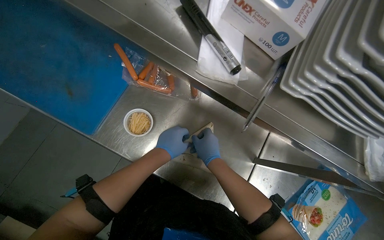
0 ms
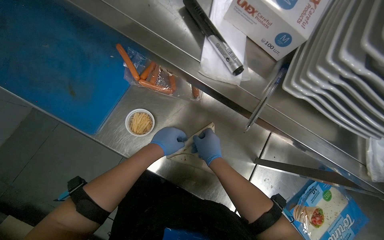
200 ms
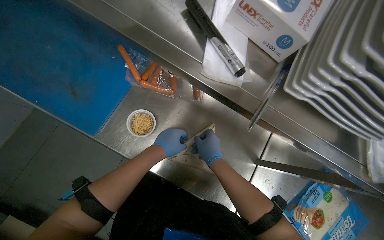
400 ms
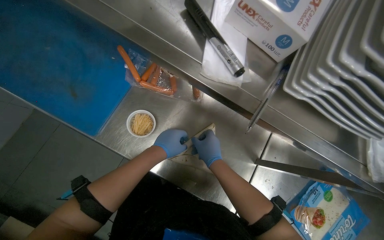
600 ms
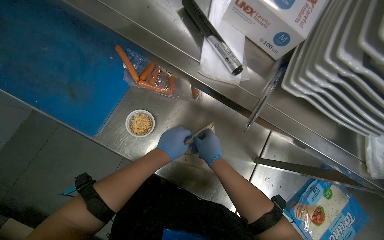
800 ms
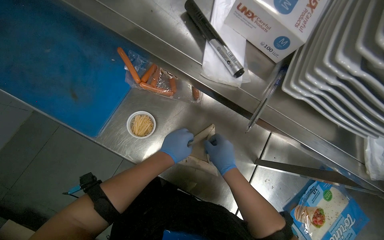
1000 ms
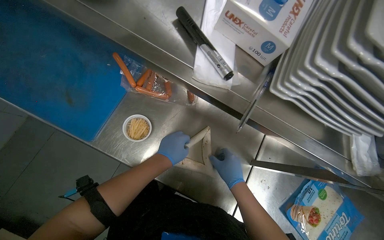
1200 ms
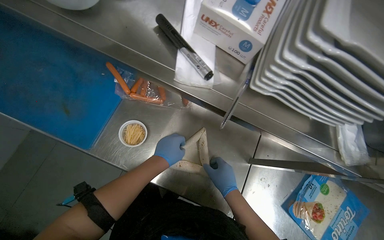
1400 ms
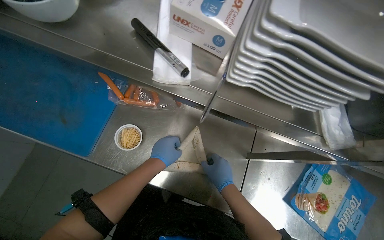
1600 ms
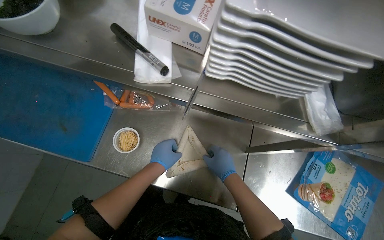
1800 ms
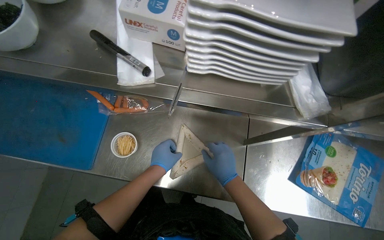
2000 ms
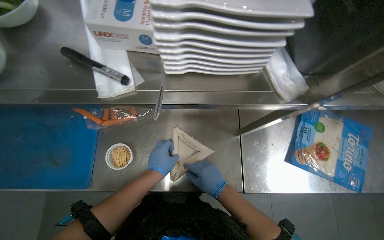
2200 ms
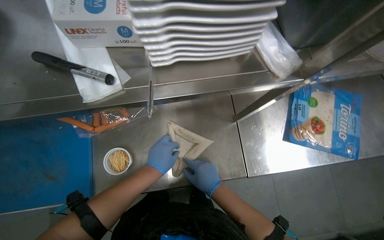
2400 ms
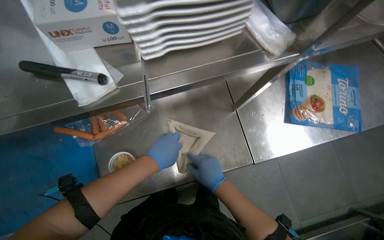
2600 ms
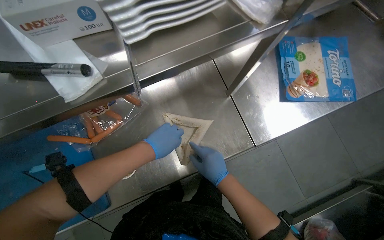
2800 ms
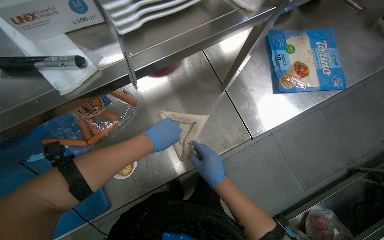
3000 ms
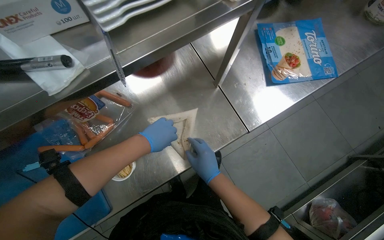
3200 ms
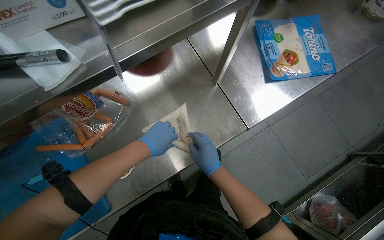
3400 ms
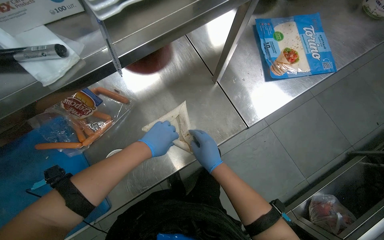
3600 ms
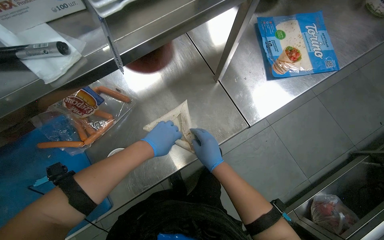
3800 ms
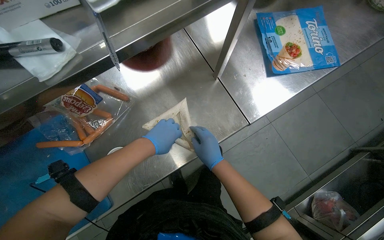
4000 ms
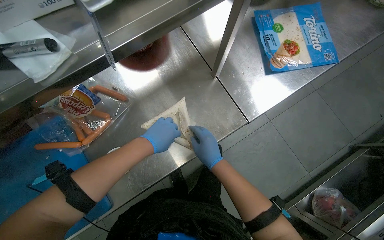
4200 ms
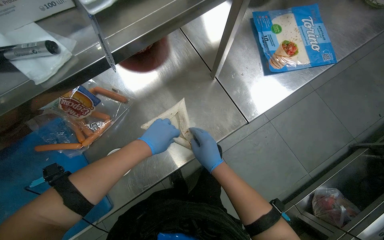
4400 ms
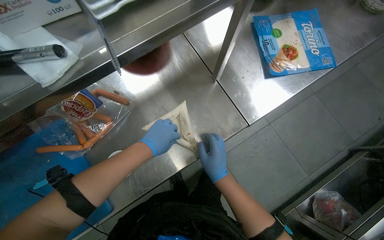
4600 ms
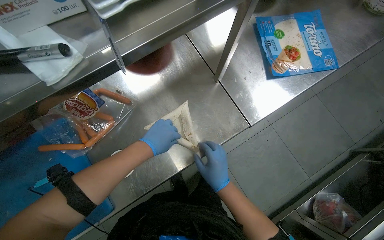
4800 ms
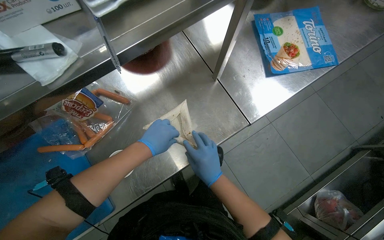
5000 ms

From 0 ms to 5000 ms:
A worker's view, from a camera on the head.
Job: preparing food.
The whole recording: Rolling sausages into tortillas. The worker places sausages onto tortillas and rolls them up.
From 0 ms to 1600 ms: The right hand moves down the picture, about 10 cm.
From 1600 ms to 3400 ms: The scene rotates counterclockwise by about 50 degrees.
From 3400 ms to 5000 ms: The hands work in one place, with small movements.

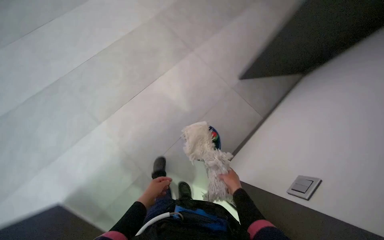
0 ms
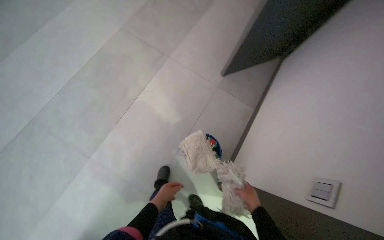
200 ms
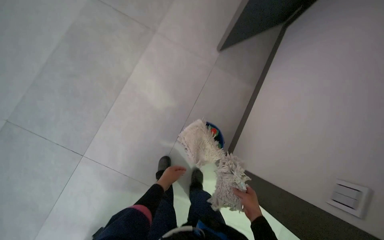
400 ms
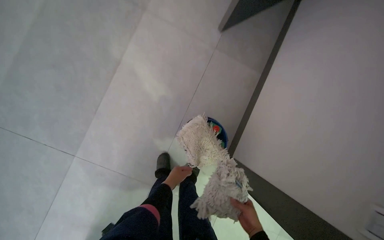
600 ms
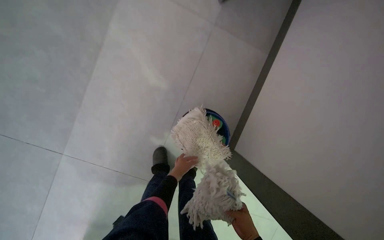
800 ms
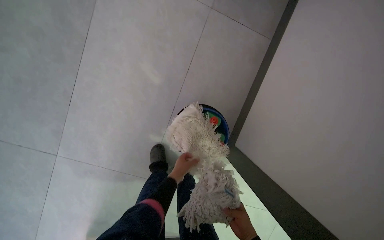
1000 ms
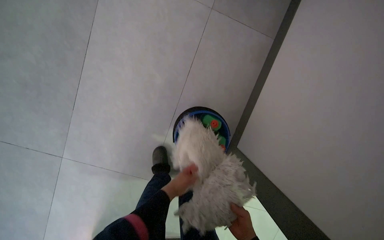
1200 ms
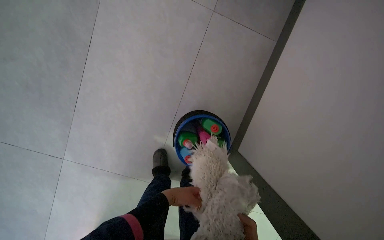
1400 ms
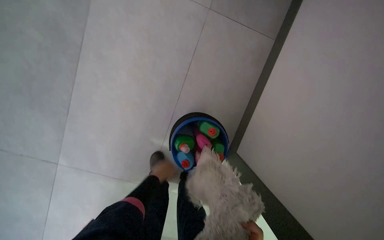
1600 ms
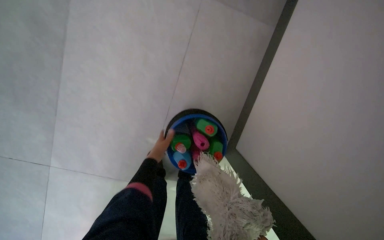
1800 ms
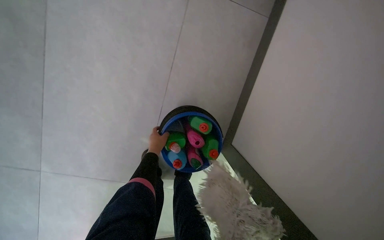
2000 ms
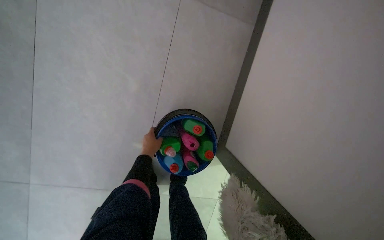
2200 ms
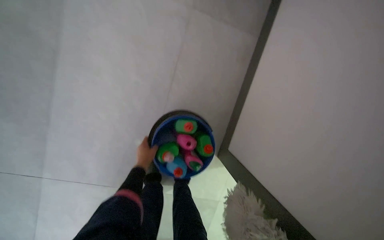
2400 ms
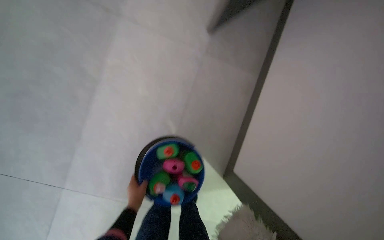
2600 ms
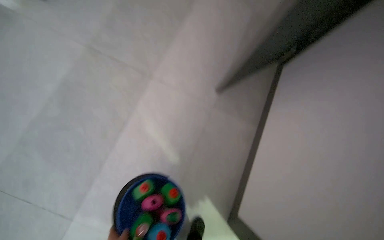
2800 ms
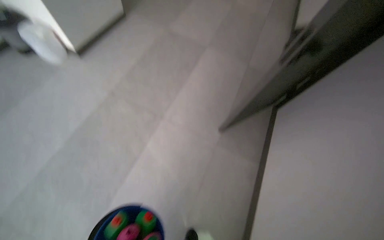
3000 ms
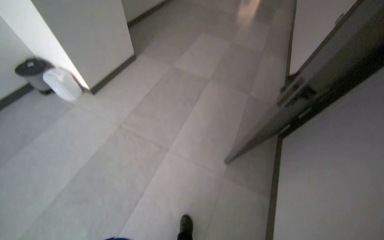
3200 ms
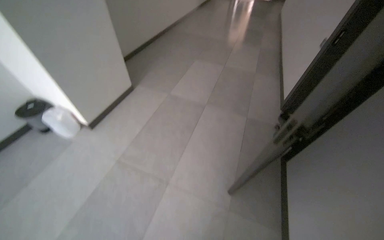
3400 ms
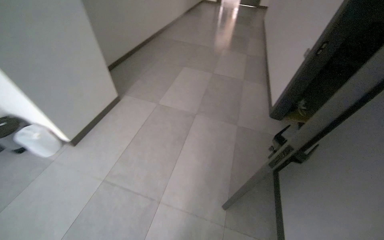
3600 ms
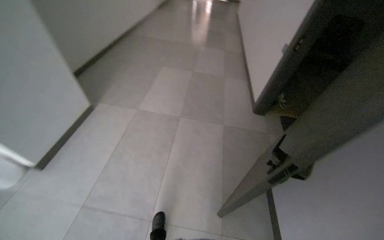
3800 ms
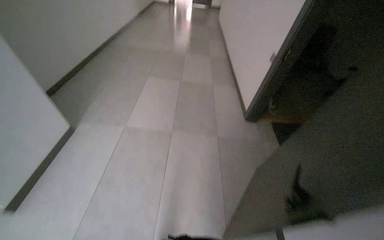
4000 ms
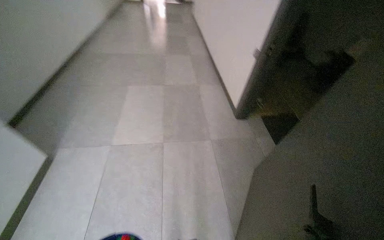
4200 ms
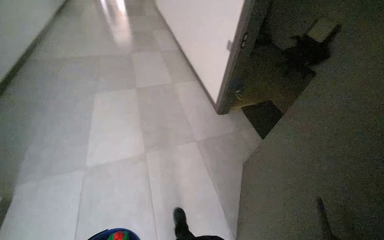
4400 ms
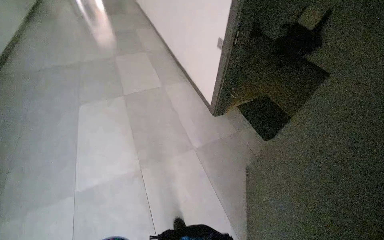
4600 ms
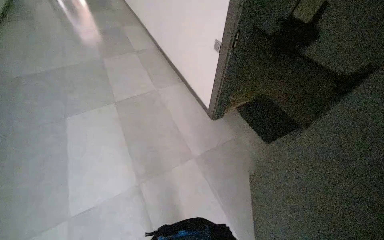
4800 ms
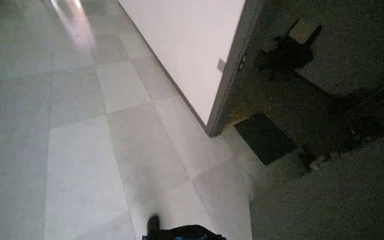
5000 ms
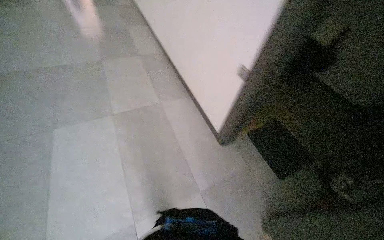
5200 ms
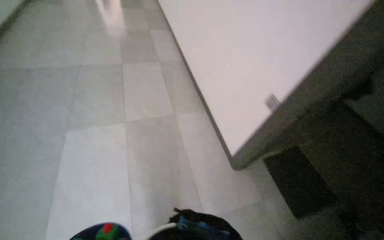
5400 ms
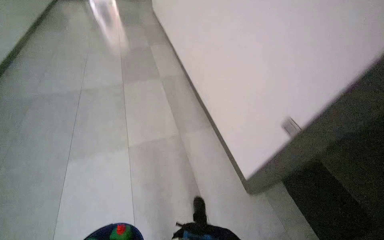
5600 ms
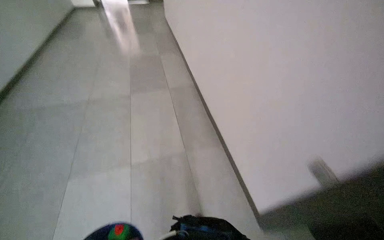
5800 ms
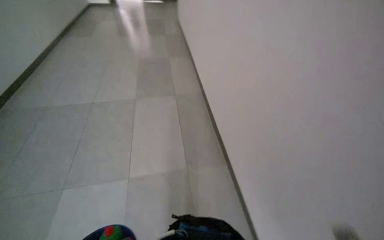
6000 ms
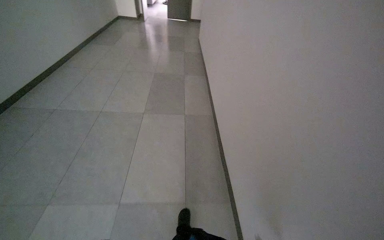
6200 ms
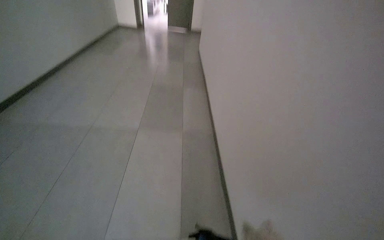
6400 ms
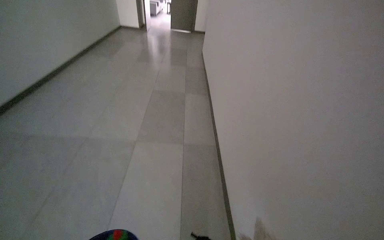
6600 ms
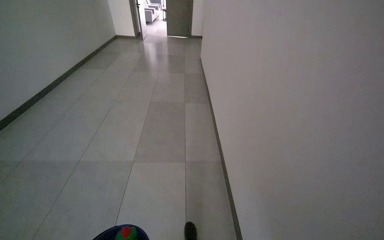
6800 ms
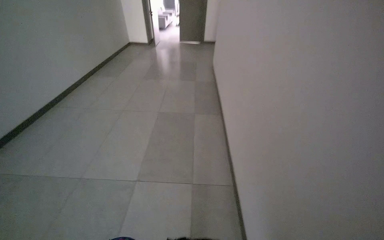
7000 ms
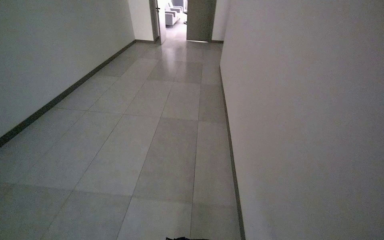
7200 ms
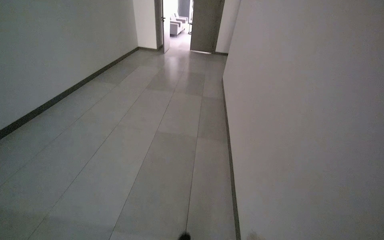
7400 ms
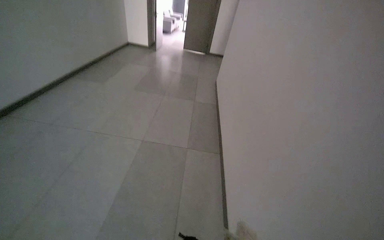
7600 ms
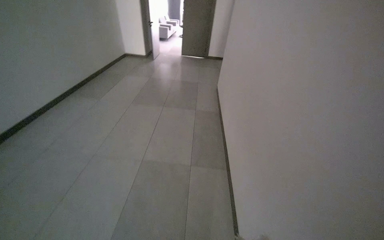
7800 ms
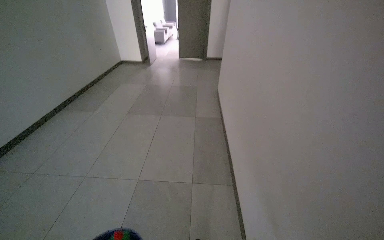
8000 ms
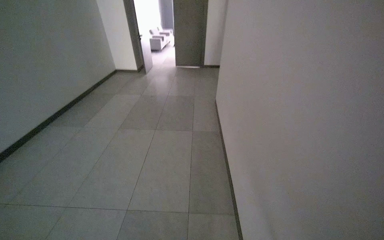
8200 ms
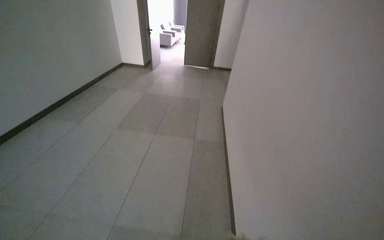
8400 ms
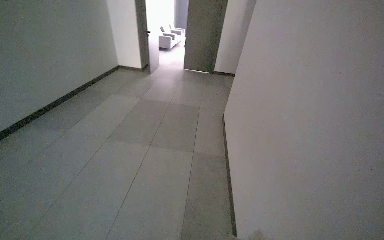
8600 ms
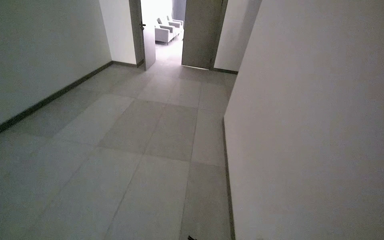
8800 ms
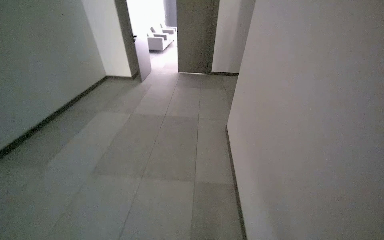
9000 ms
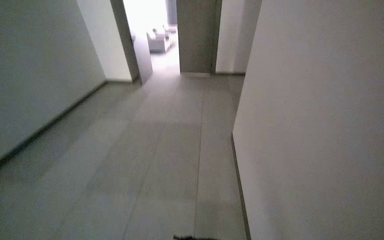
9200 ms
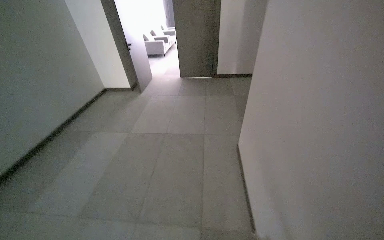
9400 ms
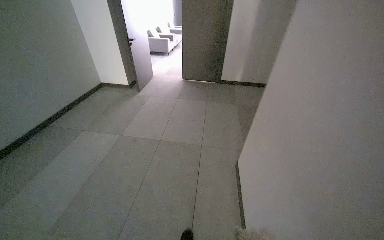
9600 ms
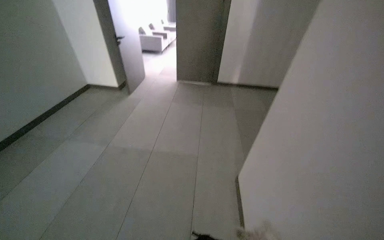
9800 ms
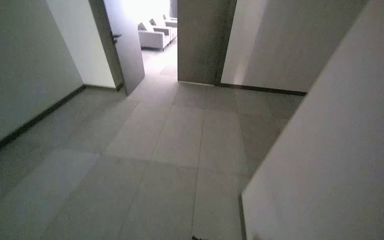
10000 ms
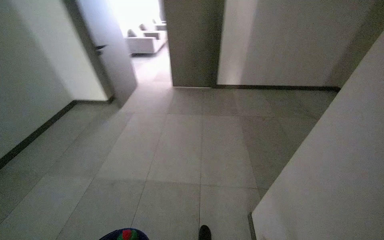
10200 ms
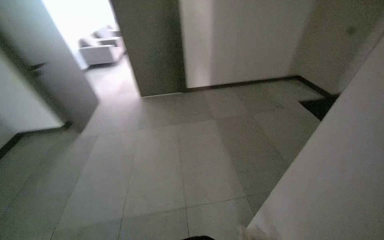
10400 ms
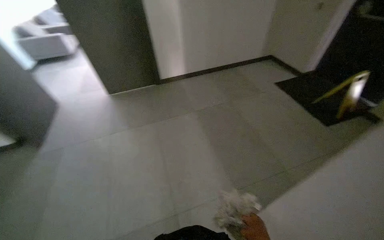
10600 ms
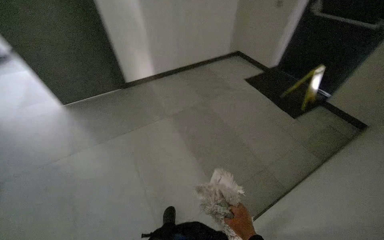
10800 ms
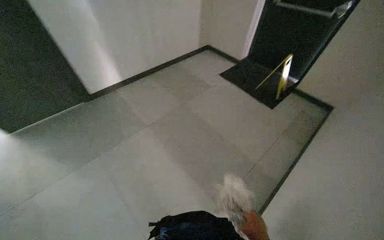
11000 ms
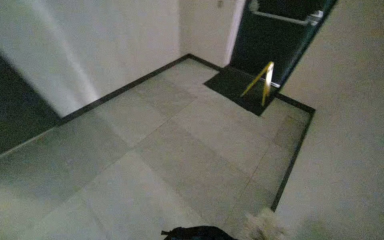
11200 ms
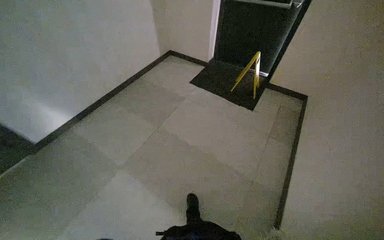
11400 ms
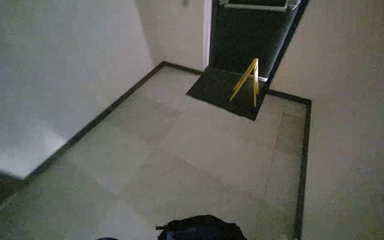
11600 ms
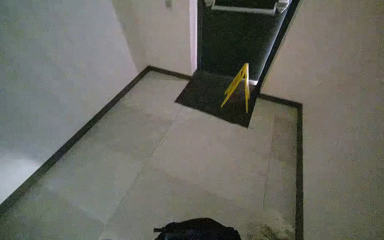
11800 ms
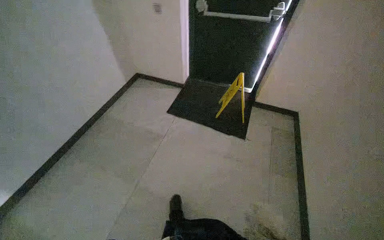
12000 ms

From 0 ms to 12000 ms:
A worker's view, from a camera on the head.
Job: organizing items.
The whole recording: Organizing cleaning supplies. The worker organizes cleaning supplies by placing mop heads and a bucket onto a cleaning cart.
From 0 ms to 1600 ms: The wearer moves some 60 cm. The camera pitches downward, by approximately 30 degrees.
From 1600 ms to 3000 ms: The wearer looks about 30 degrees further upward. The scene turns some 25 degrees counterclockwise in the picture.
From 3000 ms to 4400 ms: The wearer moves about 90 cm. The head rotates approximately 45 degrees to the right. The camera pitches upward, by some 15 degrees.
From 4400 ms to 6000 ms: The camera is carried some 1 m.
From 9000 ms to 10400 ms: The head travels some 1.5 m.

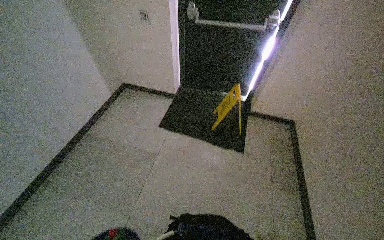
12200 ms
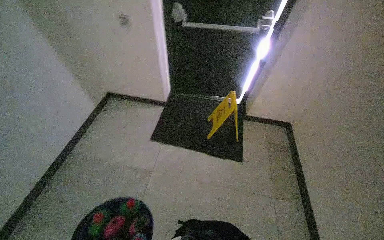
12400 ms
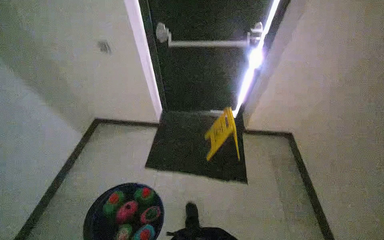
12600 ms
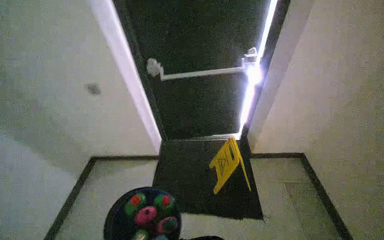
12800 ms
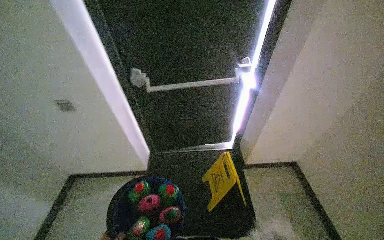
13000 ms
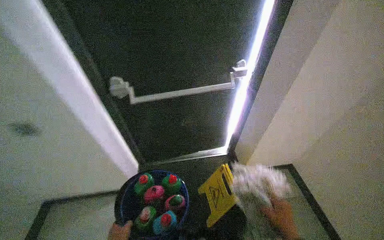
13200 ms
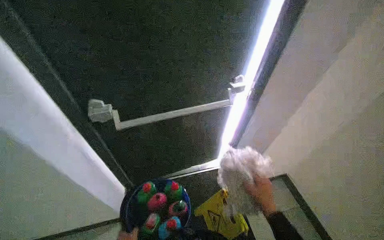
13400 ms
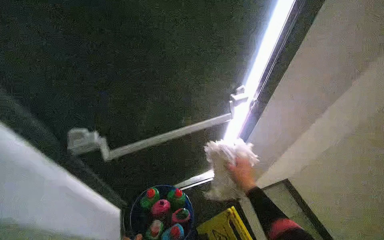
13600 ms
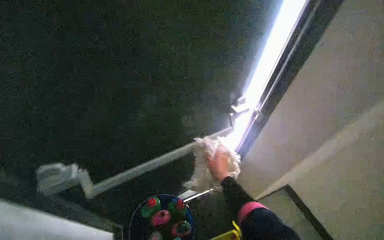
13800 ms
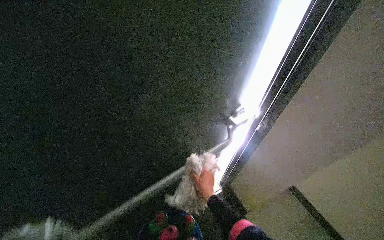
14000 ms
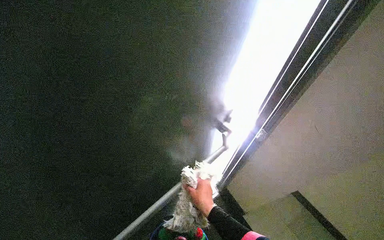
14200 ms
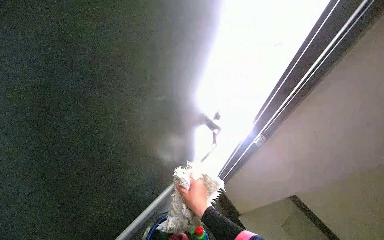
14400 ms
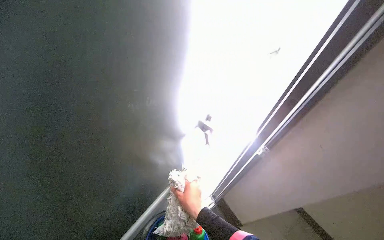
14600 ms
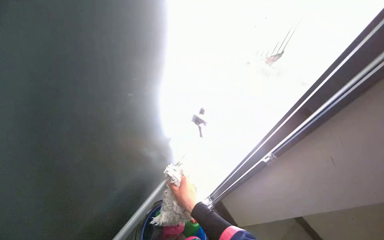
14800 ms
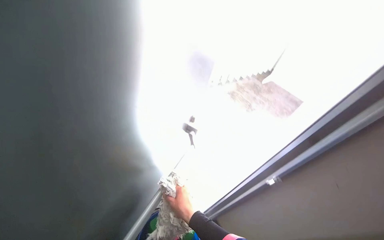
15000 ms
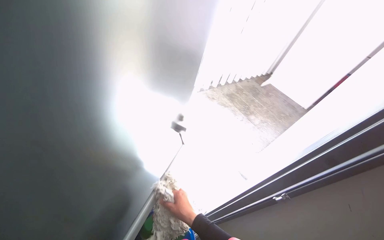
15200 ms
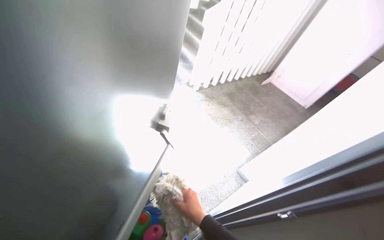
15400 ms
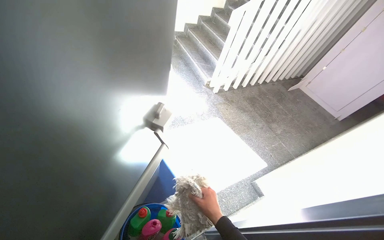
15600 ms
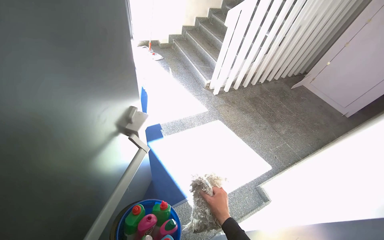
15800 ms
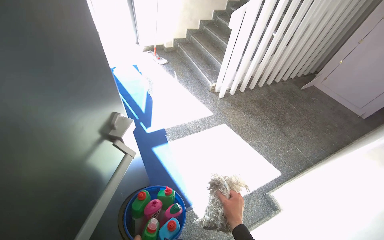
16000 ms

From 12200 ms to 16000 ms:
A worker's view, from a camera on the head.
Job: organizing items.
The whole recording: Organizing cleaning supplies. The worker organizes cleaning supplies by placing mop heads and a bucket onto a cleaning cart.
From 13400 ms to 14800 ms: The right hand shifts some 25 cm to the left.
From 14800 ms to 16000 ms: The right hand is displaced farther from the camera and to the right by roughly 35 cm.
